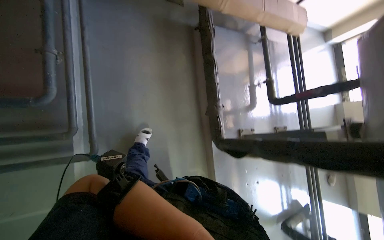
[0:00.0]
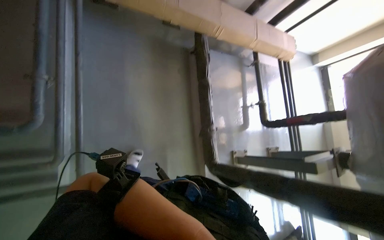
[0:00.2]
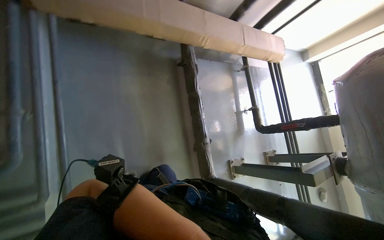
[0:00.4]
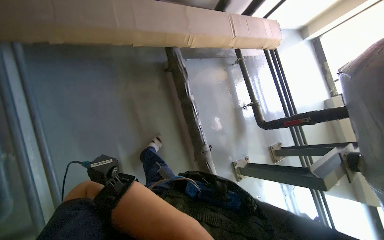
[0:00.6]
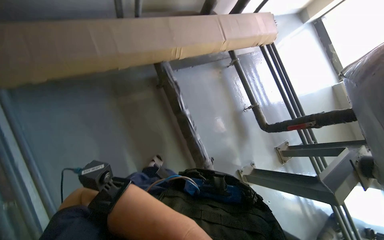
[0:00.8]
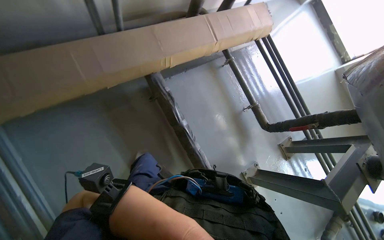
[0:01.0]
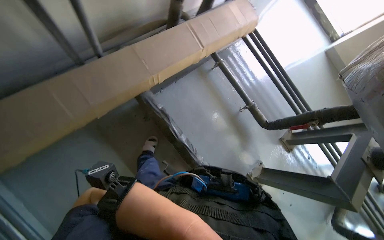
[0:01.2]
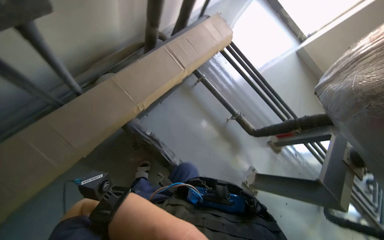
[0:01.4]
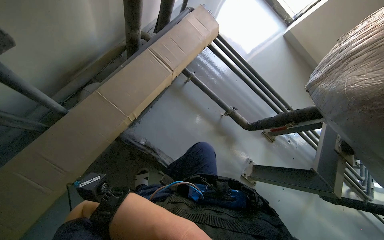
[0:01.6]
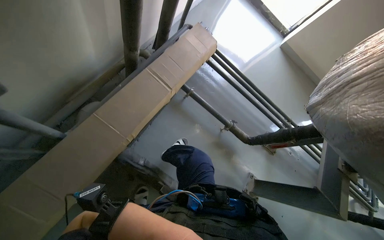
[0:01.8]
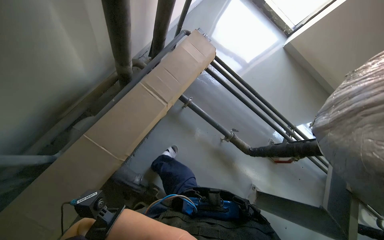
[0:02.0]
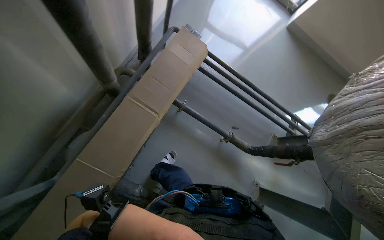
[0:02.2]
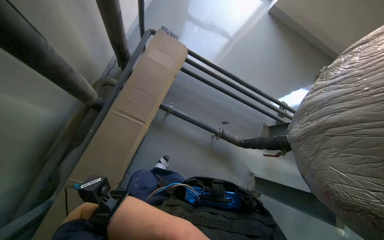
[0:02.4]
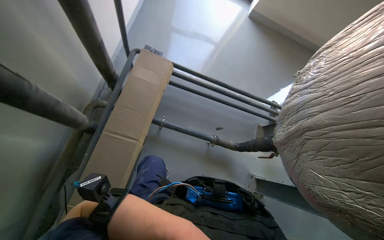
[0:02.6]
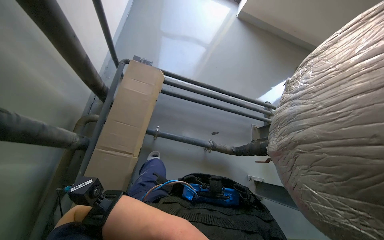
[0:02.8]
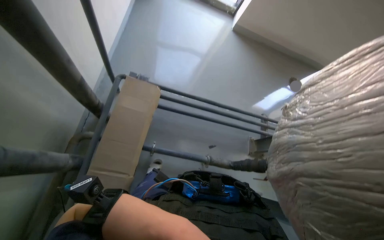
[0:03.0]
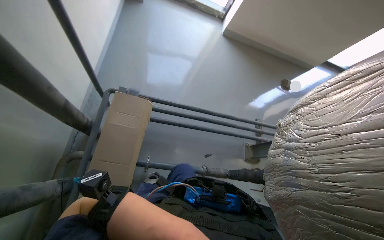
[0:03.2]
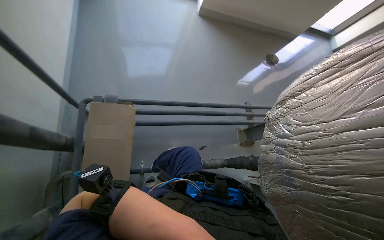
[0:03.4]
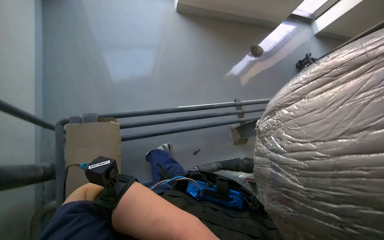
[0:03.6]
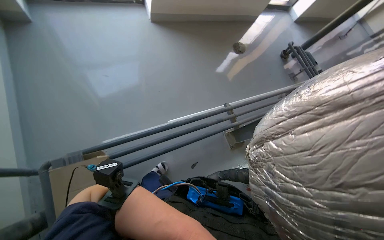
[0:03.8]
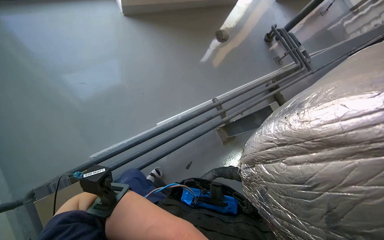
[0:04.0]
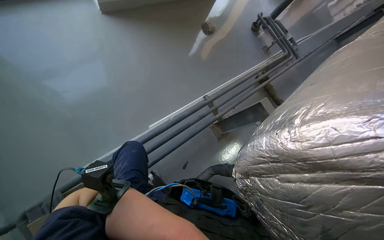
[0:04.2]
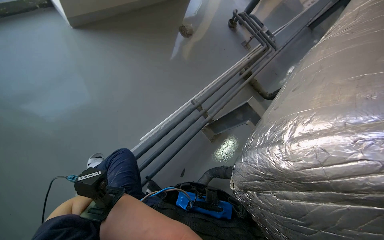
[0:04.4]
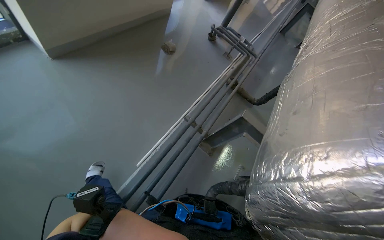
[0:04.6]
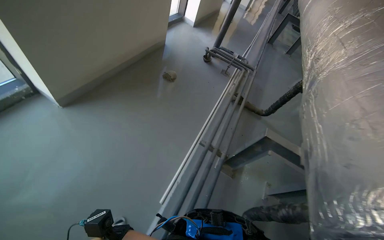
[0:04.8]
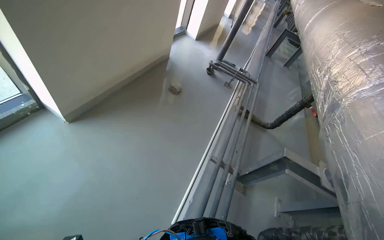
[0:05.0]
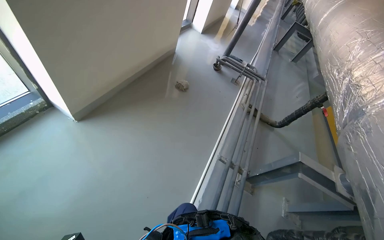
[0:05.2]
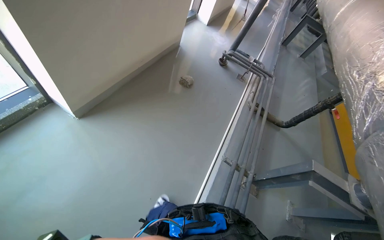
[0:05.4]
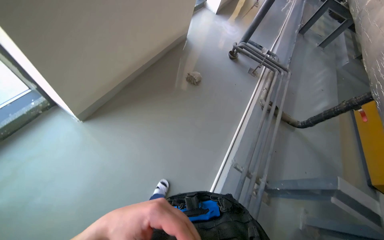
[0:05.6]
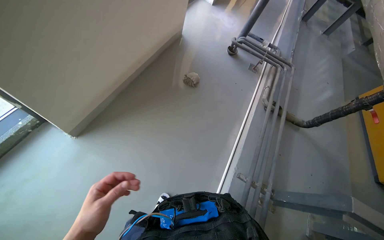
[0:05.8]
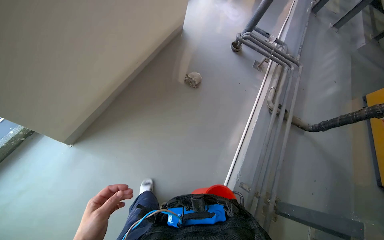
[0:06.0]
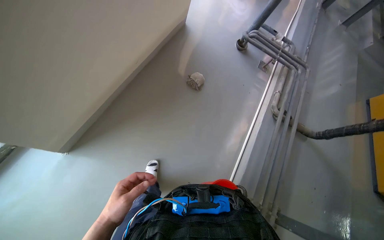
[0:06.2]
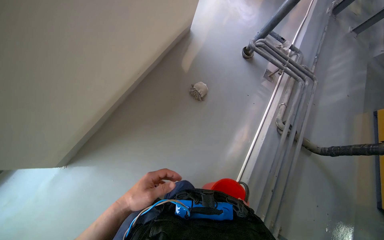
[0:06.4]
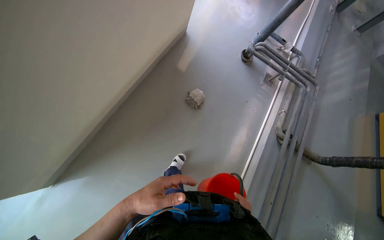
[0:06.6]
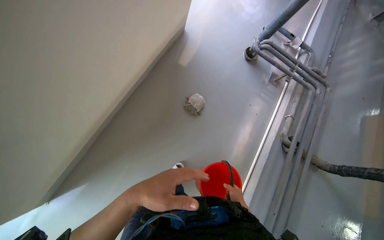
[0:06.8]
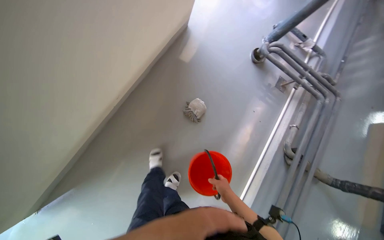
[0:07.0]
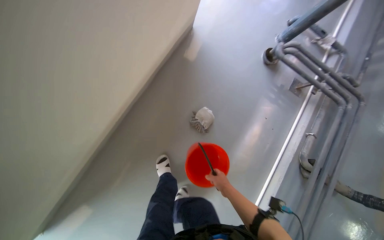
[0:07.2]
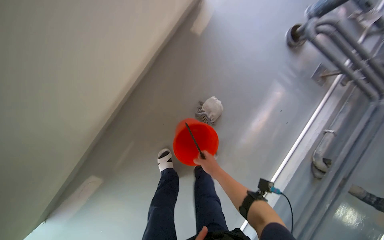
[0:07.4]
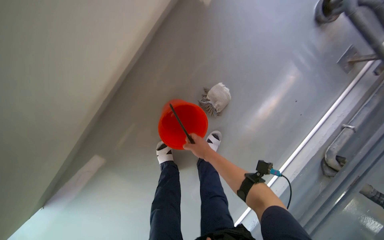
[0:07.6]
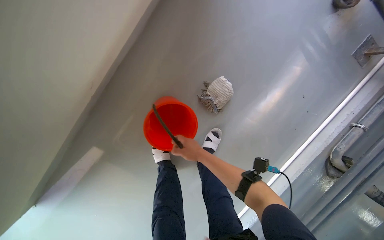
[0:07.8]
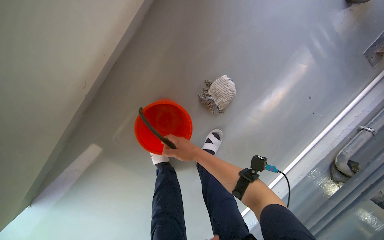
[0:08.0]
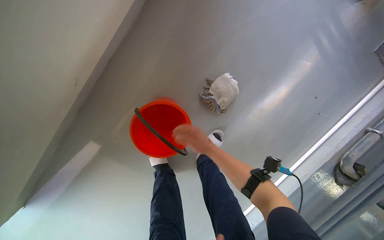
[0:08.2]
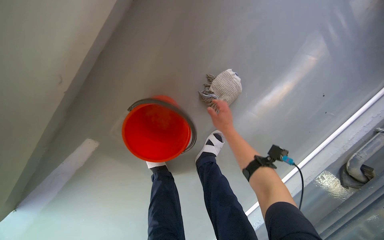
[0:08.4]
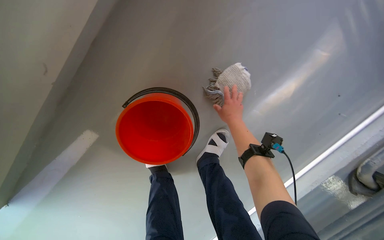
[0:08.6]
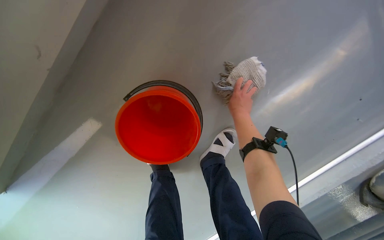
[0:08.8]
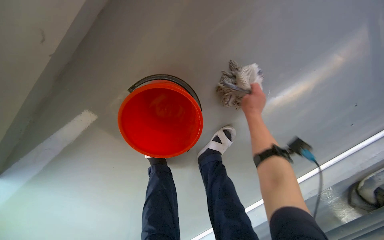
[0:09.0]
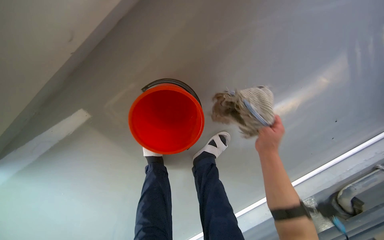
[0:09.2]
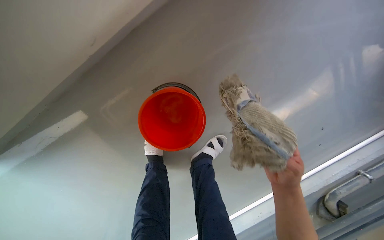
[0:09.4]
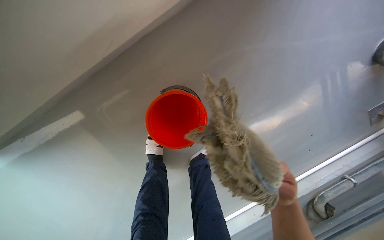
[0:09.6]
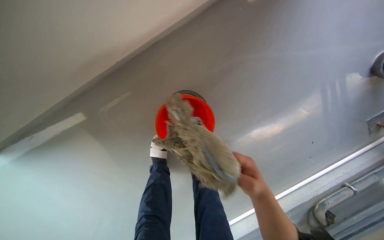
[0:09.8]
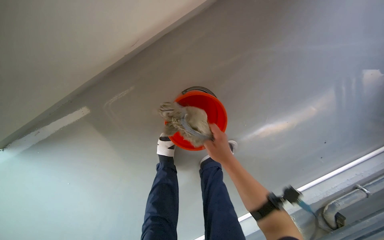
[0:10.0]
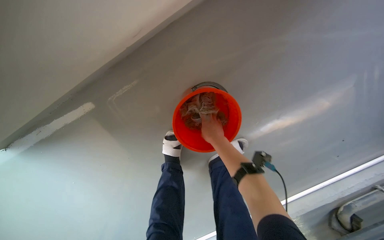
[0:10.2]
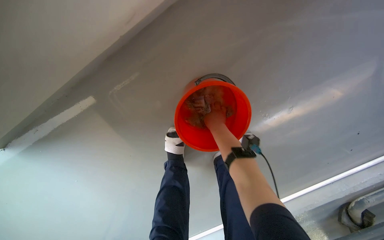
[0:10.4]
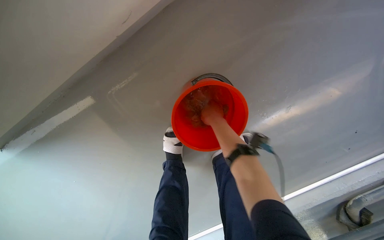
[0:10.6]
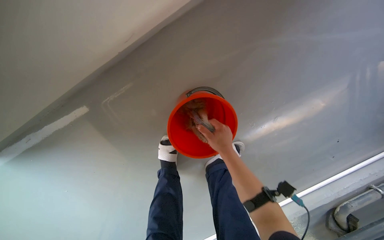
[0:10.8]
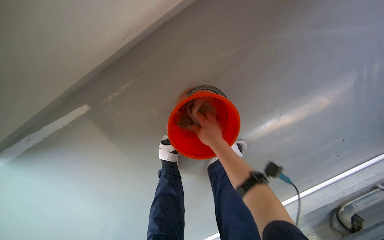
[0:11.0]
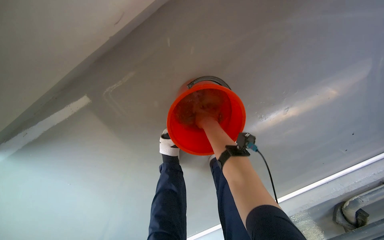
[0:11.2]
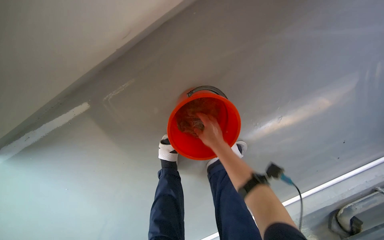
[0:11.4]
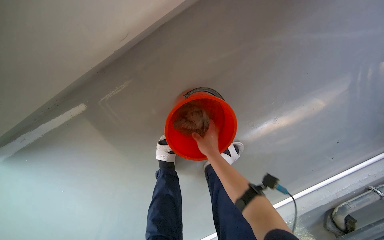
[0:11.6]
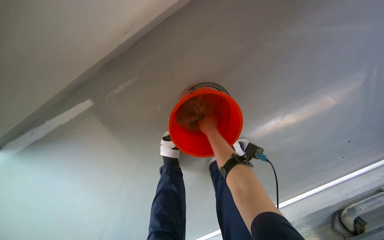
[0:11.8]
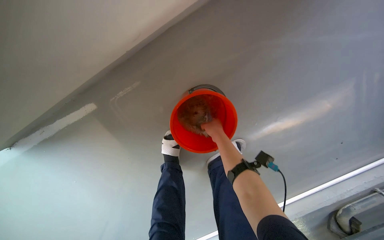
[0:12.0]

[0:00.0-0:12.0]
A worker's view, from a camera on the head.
Job: preparing cleaning supplies.
The whole recording: Preparing mop head for cleaning. The worker empties the dirty water from the bucket and takes clean water and picks up the mop head, dips it into the bucket, wrings it out, and places it on the floor.
0:00.0 to 0:01.6: The camera is carried roughly 1 m. The view tips downward by some 15 degrees. The scene turns roughly 45 degrees counterclockwise in the picture.
0:01.6 to 0:03.0: The head travels some 70 cm.
0:03.0 to 0:04.4: The camera travels roughly 70 cm. The head turns to the right by some 50 degrees. The camera pitches downward, by approximately 15 degrees.
0:04.4 to 0:06.0: The wearer moves approximately 1 m.
0:06.0 to 0:07.6: The camera travels roughly 1 m. The view tips downward by about 30 degrees.
0:07.6 to 0:09.0: The view tilts some 15 degrees downward. The right hand goes roughly 20 cm up the picture and to the right.
0:09.0 to 0:10.4: The right hand travels to the left by some 20 cm, and travels down the picture and back again, about 20 cm each way.

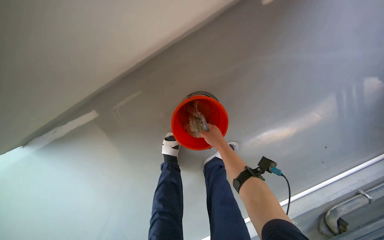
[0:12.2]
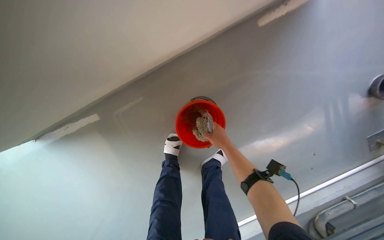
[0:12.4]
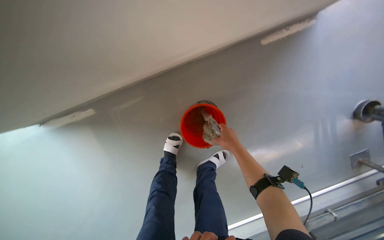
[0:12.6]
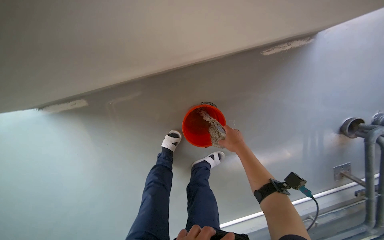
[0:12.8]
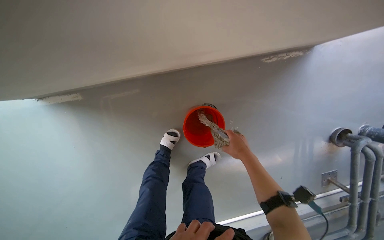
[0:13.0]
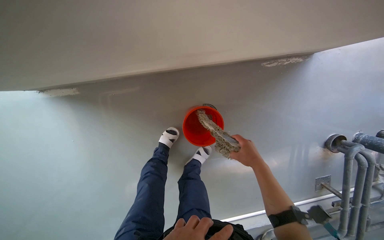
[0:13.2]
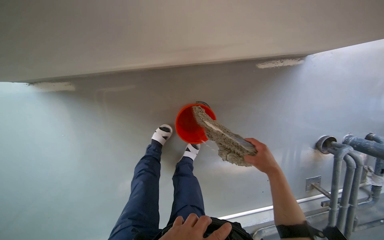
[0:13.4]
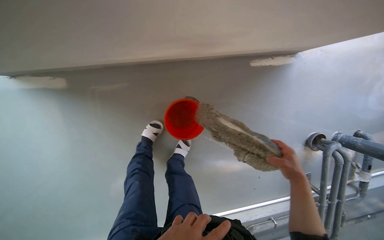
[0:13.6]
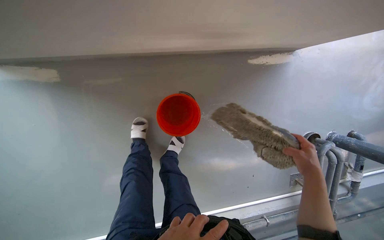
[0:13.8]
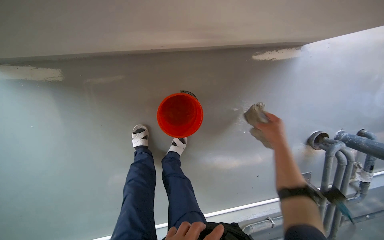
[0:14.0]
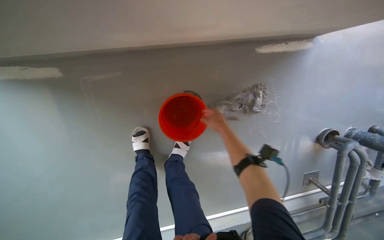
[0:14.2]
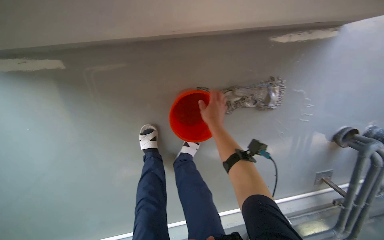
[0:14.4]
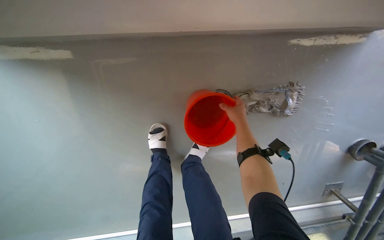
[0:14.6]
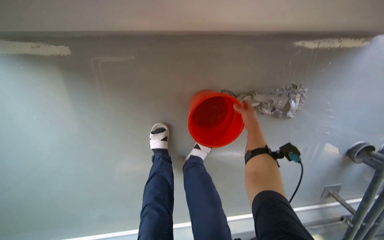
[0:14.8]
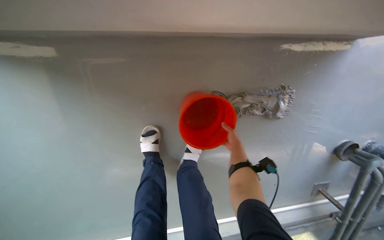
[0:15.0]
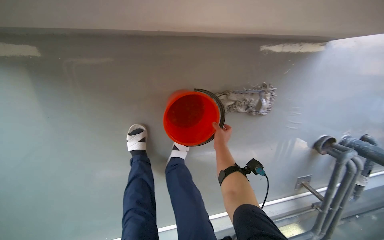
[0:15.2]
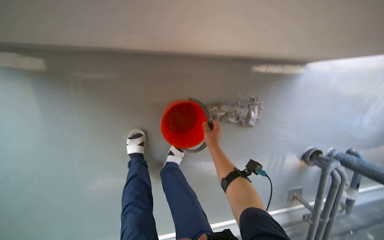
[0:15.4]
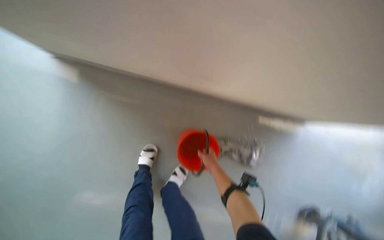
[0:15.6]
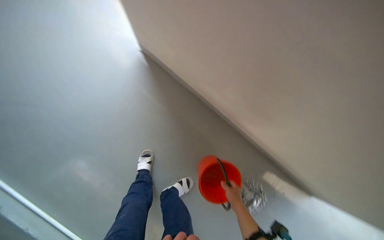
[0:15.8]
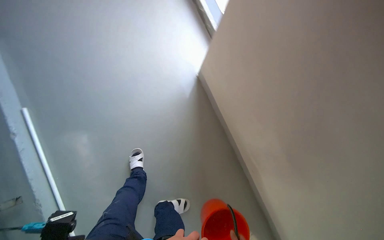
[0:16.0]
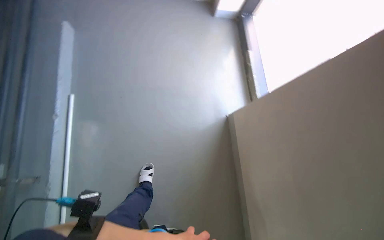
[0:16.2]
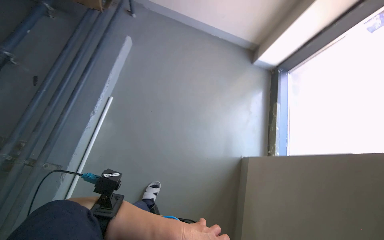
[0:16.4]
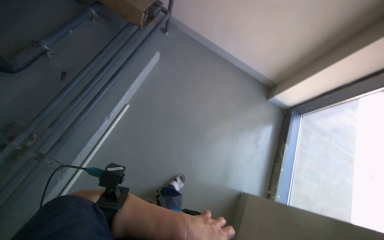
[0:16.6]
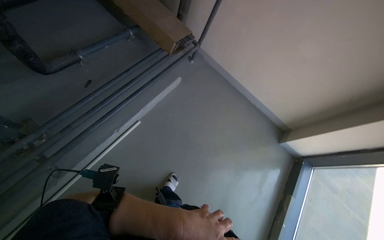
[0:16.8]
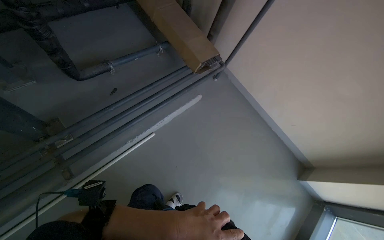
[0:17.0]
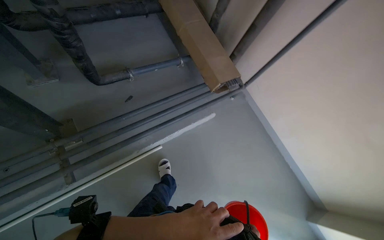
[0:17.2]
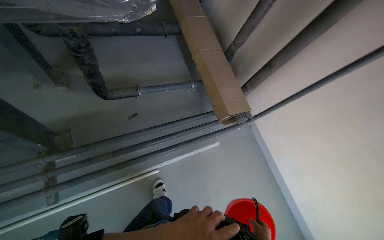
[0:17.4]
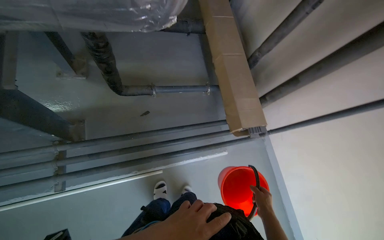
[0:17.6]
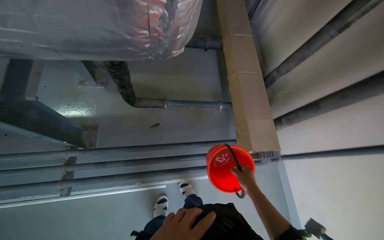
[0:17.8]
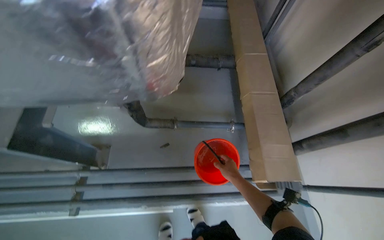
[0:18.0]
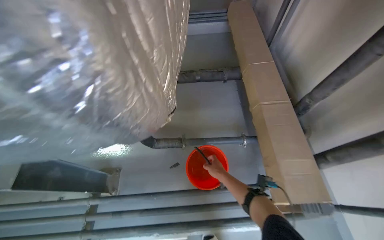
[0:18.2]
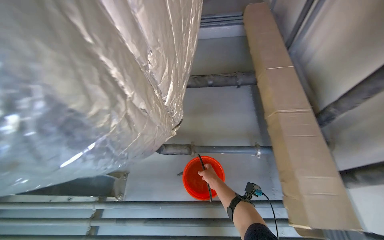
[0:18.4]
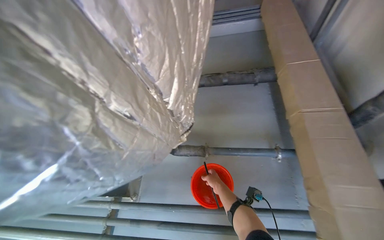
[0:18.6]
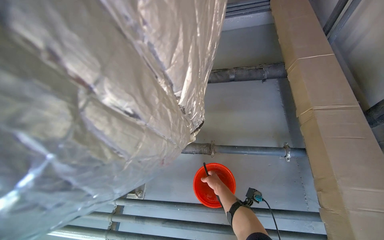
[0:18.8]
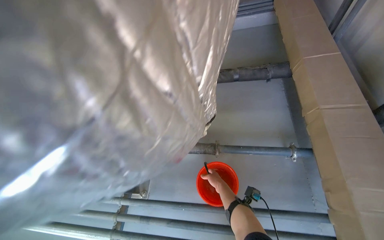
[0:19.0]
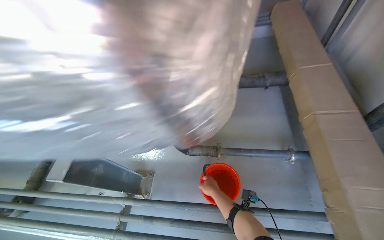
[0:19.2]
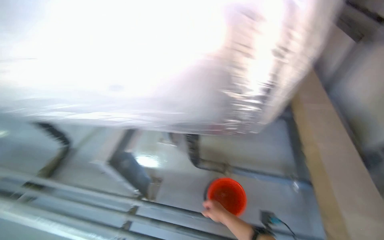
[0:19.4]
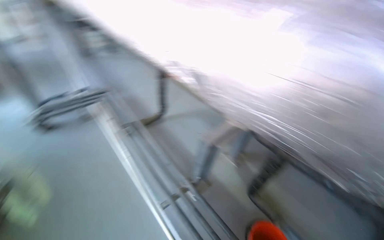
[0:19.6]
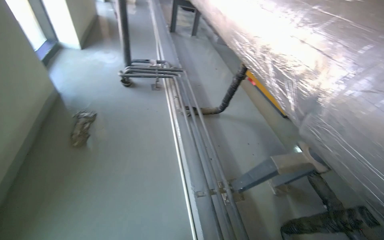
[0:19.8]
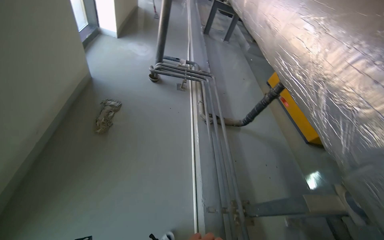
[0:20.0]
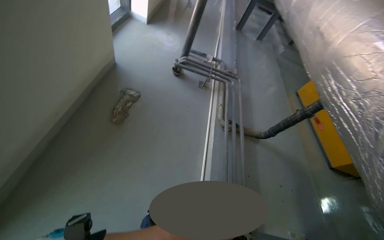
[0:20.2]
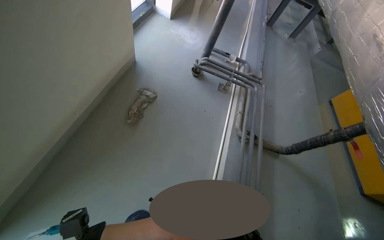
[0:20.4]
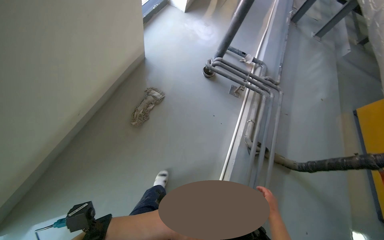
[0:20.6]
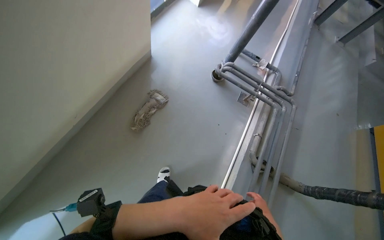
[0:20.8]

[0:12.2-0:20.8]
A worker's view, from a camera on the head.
Job: preparing cleaning supplies.
The whole recording: Preparing mop head for cleaning. The worker empties the dirty water from the bucket and takes clean water and picks up the mop head, dips it into the bucket, wrings it out, and places it on the floor.
0:12.2 to 0:13.6: The right hand goes about 40 cm nearer to the camera and to the right.
0:13.6 to 0:15.0: The right hand heads farther from the camera and to the left, covering approximately 40 cm.
0:15.0 to 0:16.6: The wearer moves approximately 60 cm. The wearer looks some 65 degrees further upward. Everything in view rotates approximately 90 degrees clockwise.
0:16.6 to 0:18.0: The head travels roughly 70 cm. The head rotates approximately 60 degrees to the left. The view tilts approximately 25 degrees upward.
0:18.0 to 0:19.4: The view swings roughly 15 degrees to the left. The view tilts about 15 degrees upward. The right hand heads to the left, covering roughly 25 cm.
0:19.4 to 0:20.8: The head travels approximately 1.5 m. The head turns to the left by roughly 110 degrees.
